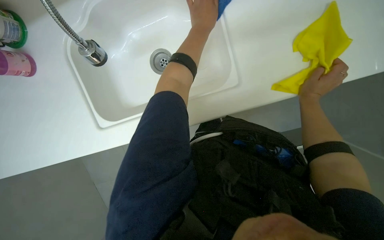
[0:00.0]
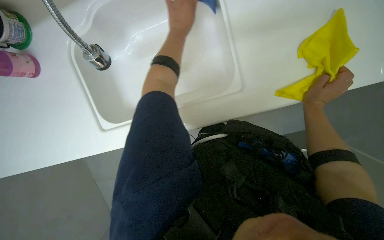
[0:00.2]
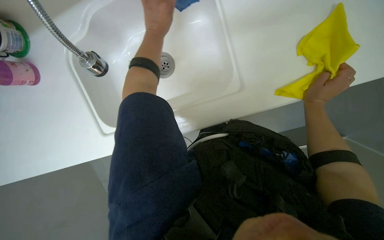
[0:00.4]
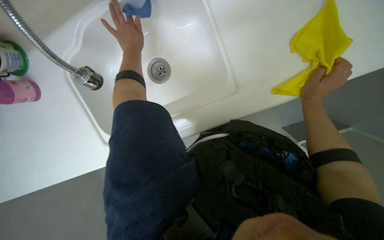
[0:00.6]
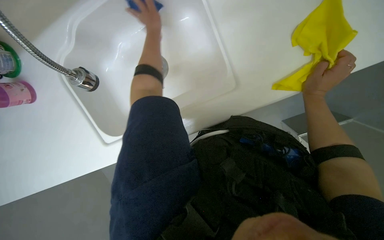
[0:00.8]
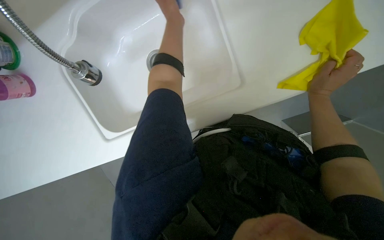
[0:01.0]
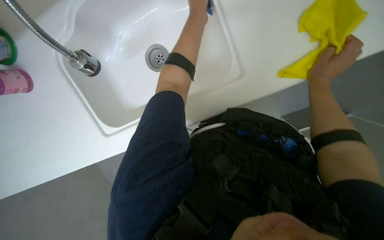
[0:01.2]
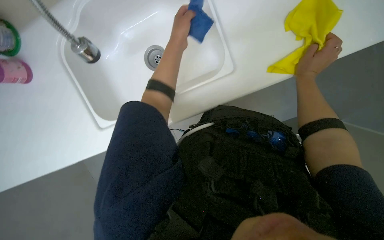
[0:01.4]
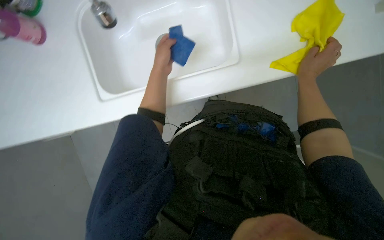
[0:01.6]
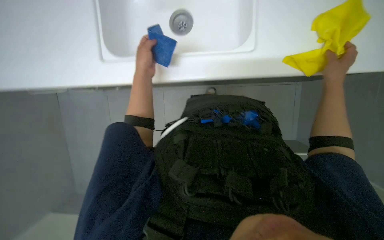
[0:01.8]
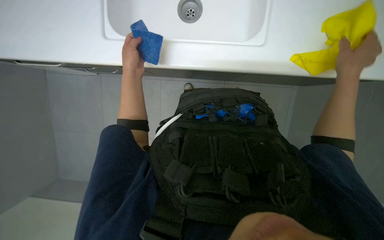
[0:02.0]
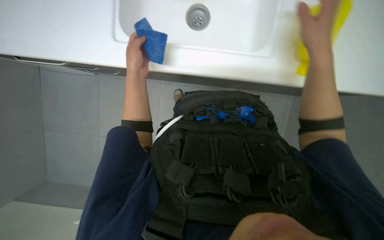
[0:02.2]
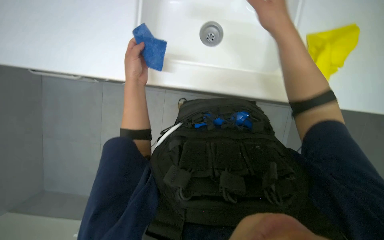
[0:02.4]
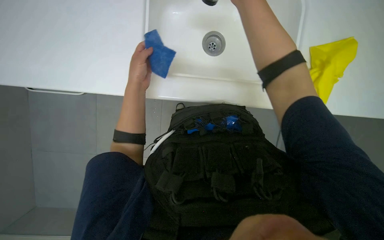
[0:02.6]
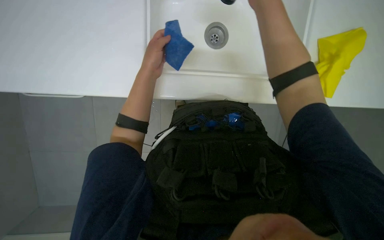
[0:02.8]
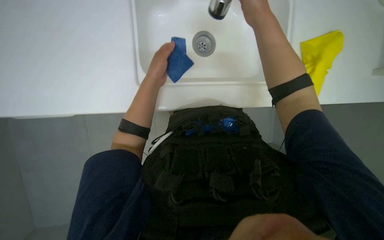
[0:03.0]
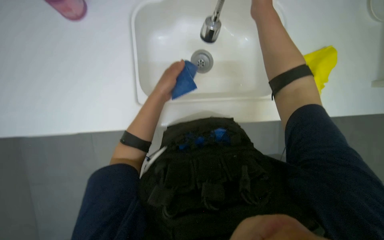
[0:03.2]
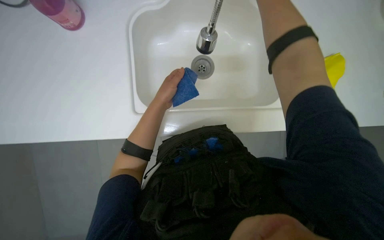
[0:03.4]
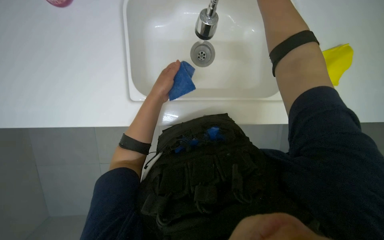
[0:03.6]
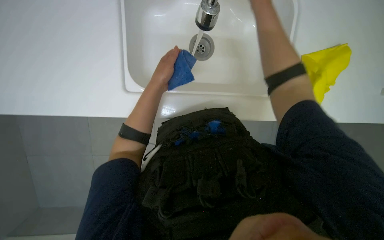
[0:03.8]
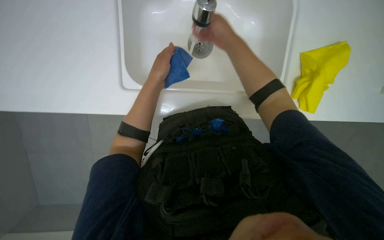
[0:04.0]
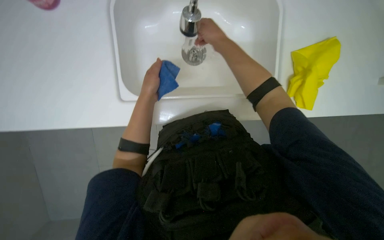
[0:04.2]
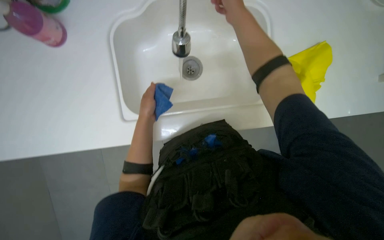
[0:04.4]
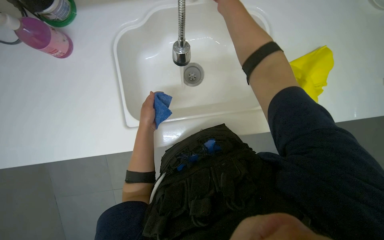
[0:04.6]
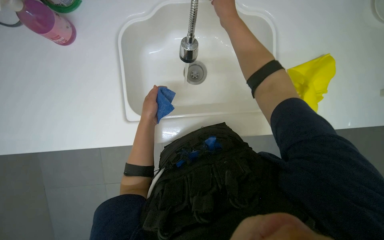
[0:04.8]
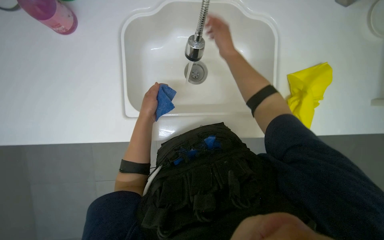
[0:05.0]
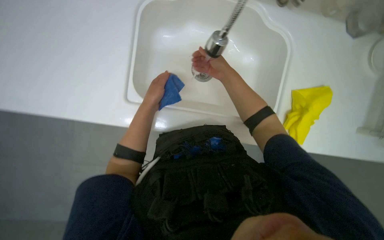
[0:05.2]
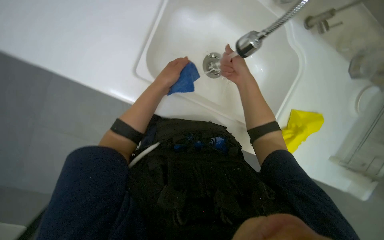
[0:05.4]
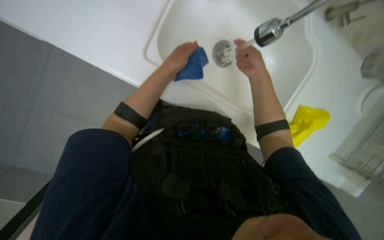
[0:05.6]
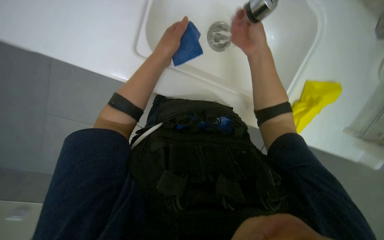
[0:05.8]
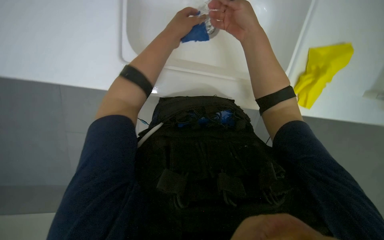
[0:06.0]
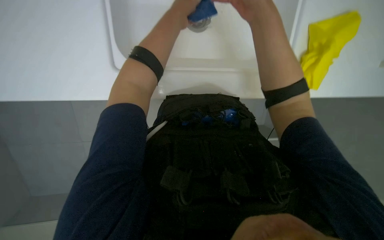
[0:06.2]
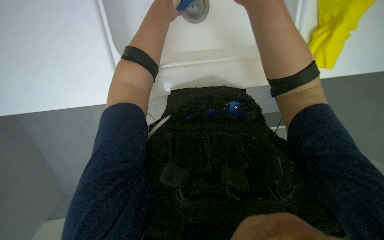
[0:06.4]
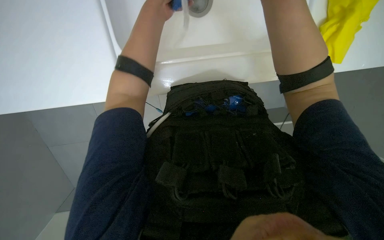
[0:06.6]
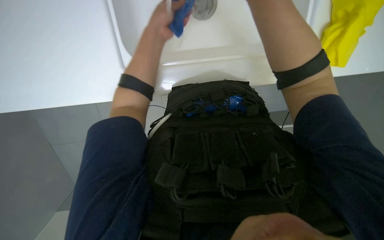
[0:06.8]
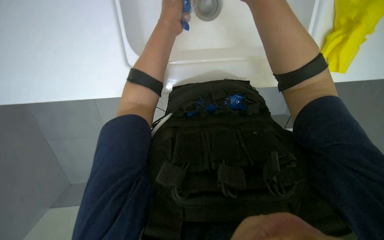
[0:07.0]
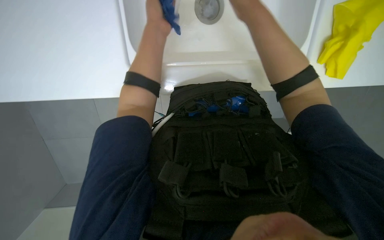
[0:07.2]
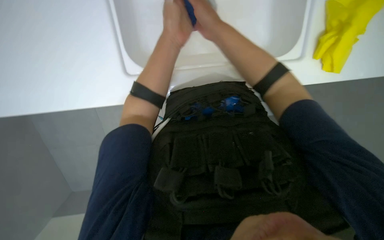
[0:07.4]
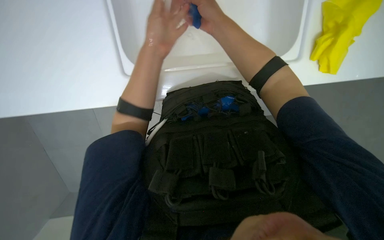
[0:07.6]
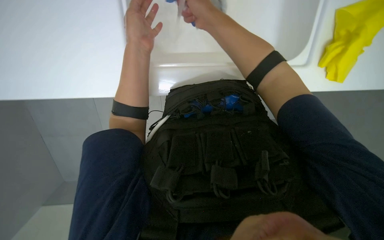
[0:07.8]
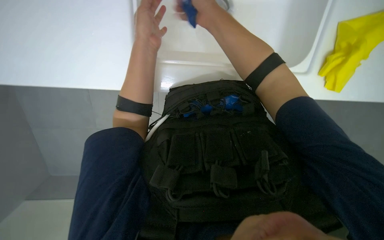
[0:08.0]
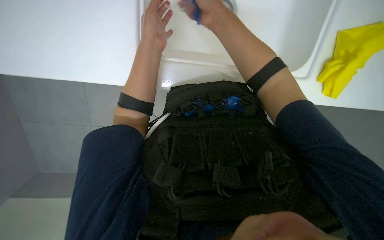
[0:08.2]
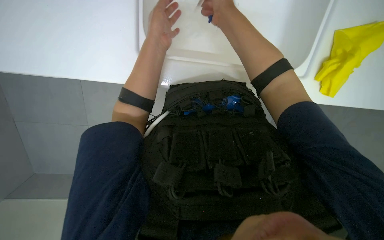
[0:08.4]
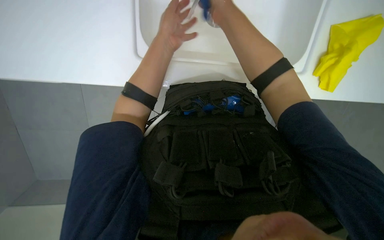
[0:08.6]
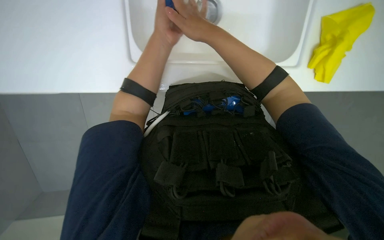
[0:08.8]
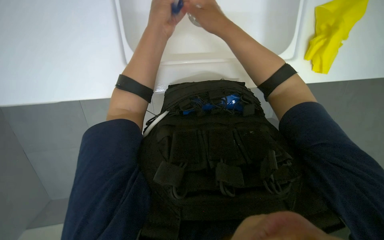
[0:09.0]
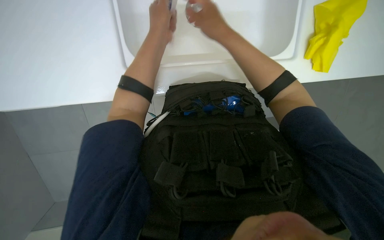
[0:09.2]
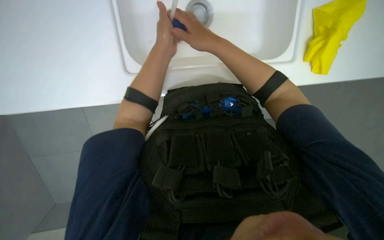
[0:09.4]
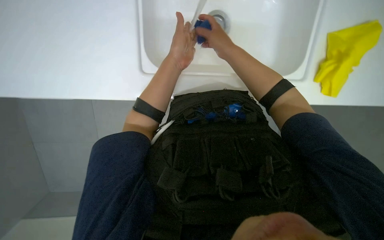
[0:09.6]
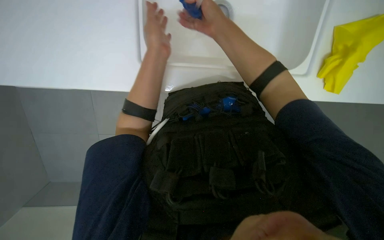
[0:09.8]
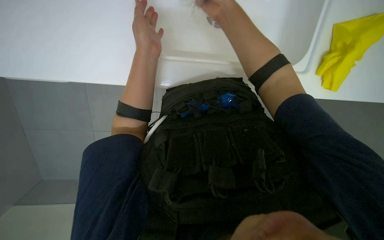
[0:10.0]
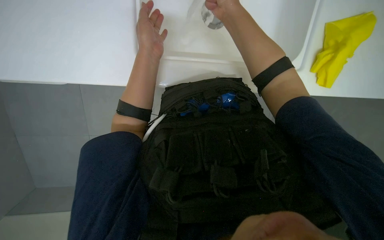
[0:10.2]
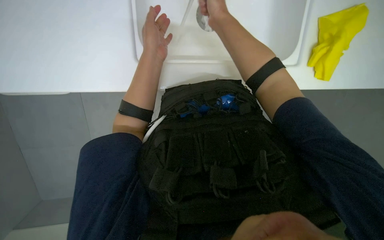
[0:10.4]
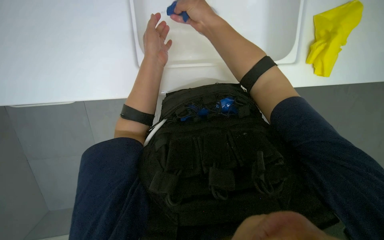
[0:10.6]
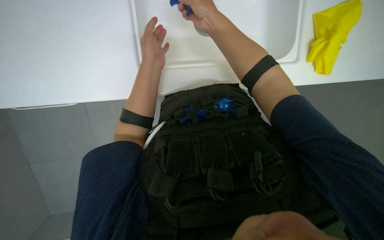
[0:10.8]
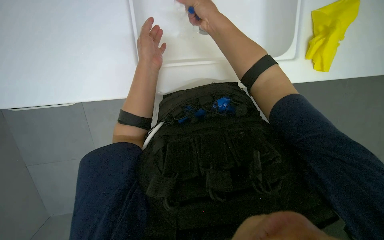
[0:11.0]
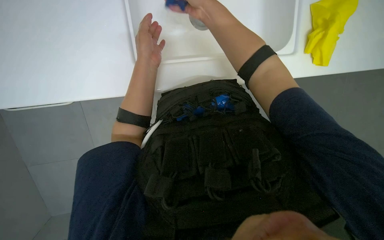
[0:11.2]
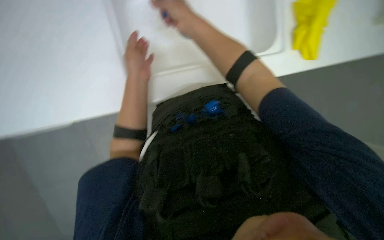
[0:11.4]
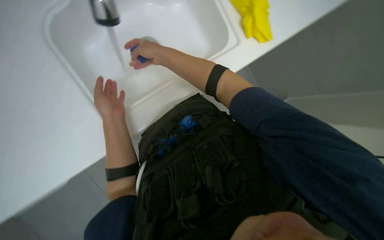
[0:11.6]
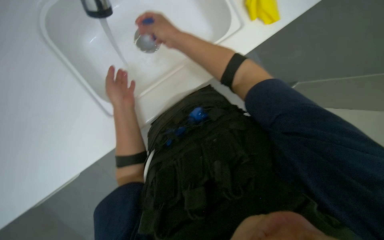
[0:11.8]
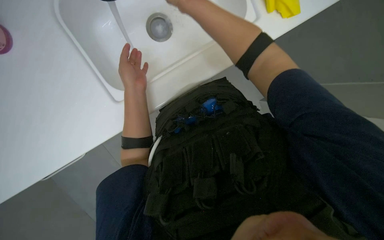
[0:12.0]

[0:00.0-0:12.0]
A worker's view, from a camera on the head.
Job: cleaning kitchen.
The whole recording: Cleaning kitchen sink. The worker scrubs the kitchen sink with a sponge, rinses it, and applies cleaner.
0:00.0 to 0:01.6: The left hand goes left and right, some 20 cm each way, reversing 2 times.
0:01.6 to 0:03.0: The right hand shifts about 30 cm up the picture, nearer to the camera and to the left.
0:03.0 to 0:04.4: The right hand reaches some 10 cm to the right, then returns.
0:04.4 to 0:06.0: The scene turns roughly 25 degrees clockwise in the picture. The right hand travels farther from the camera and back again, about 10 cm each way.
0:07.6 to 0:09.0: The hands are busy where they are.
0:09.0 to 0:10.4: The right hand reaches some 10 cm farther from the camera, then returns.

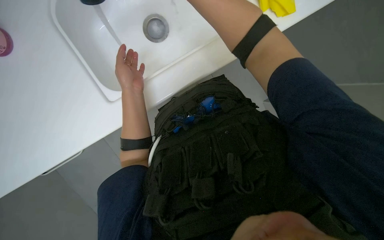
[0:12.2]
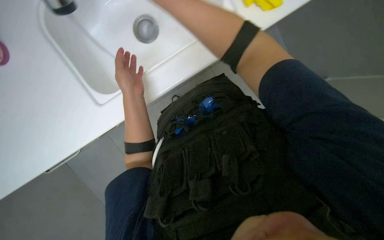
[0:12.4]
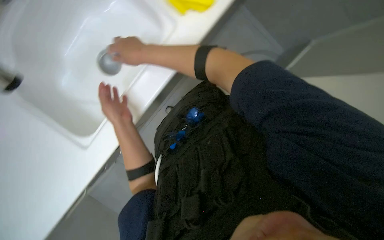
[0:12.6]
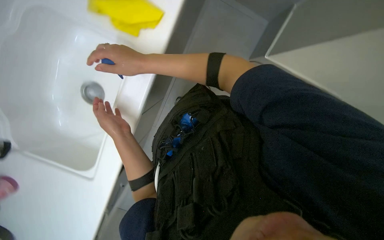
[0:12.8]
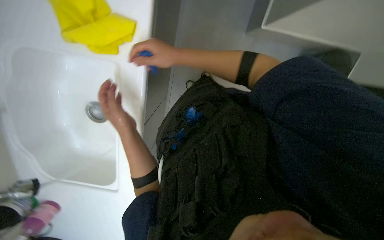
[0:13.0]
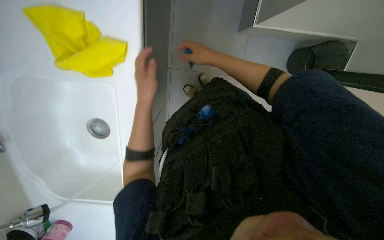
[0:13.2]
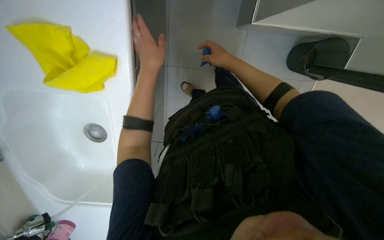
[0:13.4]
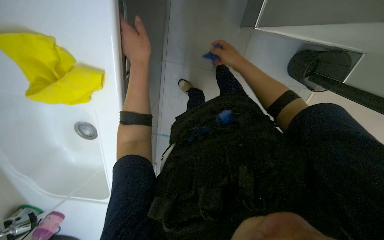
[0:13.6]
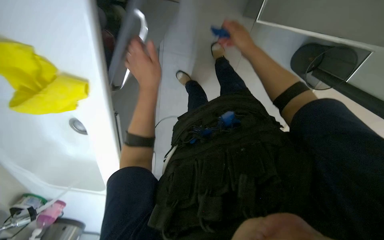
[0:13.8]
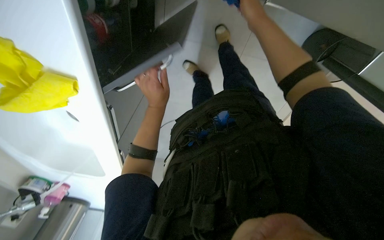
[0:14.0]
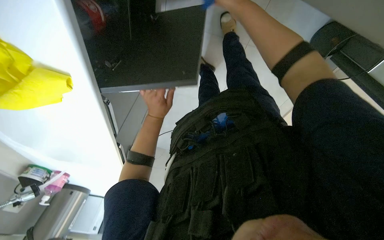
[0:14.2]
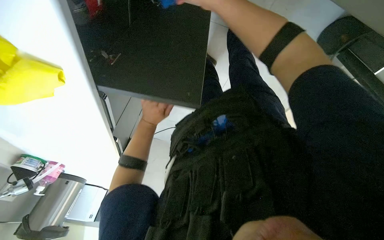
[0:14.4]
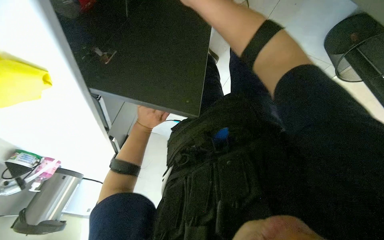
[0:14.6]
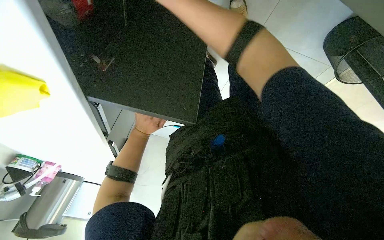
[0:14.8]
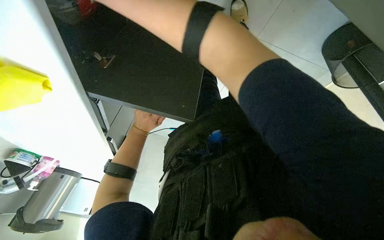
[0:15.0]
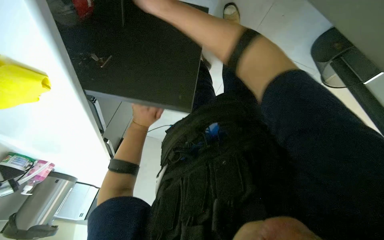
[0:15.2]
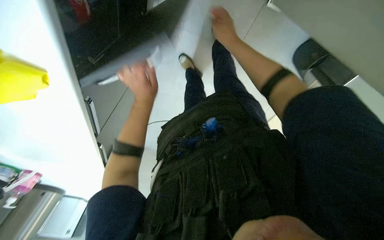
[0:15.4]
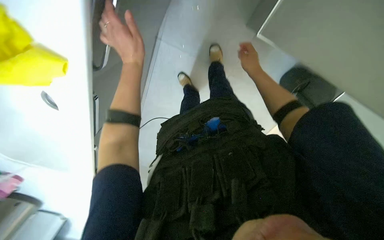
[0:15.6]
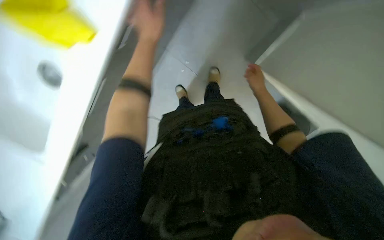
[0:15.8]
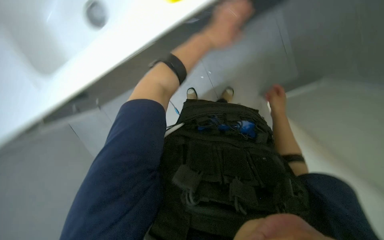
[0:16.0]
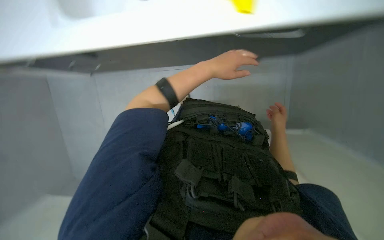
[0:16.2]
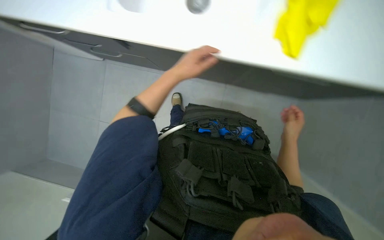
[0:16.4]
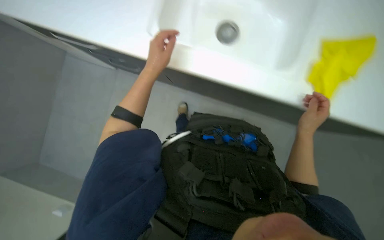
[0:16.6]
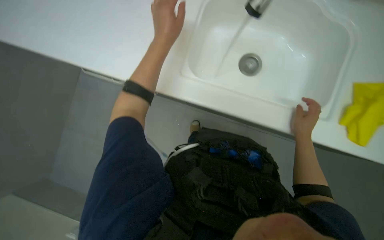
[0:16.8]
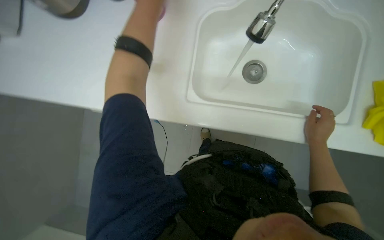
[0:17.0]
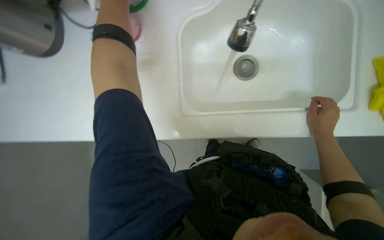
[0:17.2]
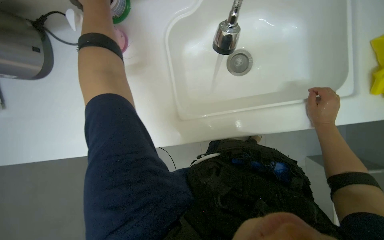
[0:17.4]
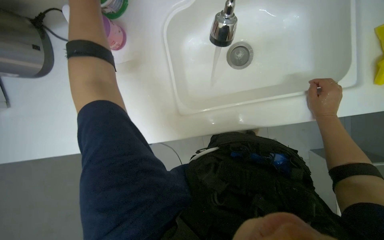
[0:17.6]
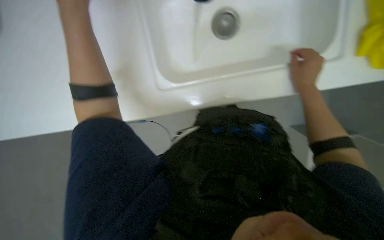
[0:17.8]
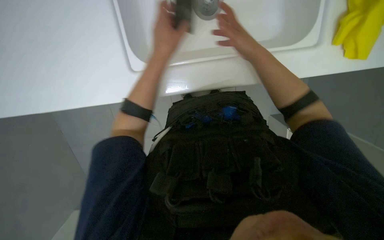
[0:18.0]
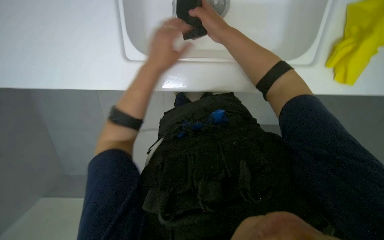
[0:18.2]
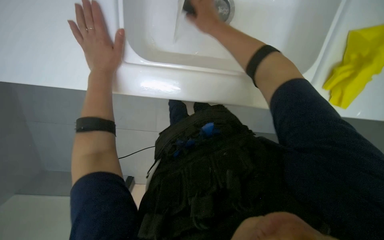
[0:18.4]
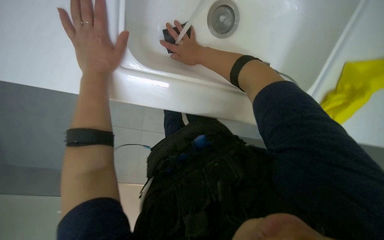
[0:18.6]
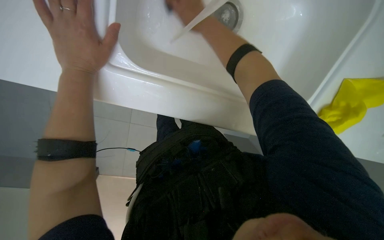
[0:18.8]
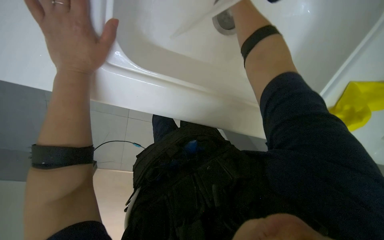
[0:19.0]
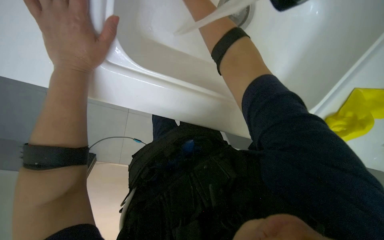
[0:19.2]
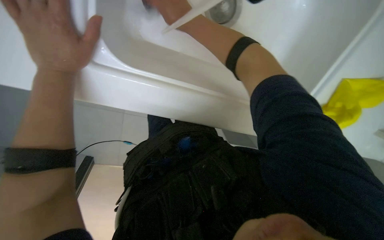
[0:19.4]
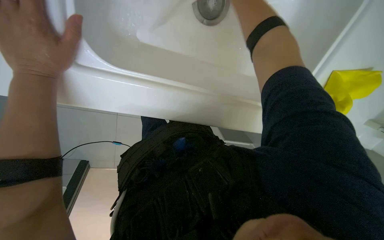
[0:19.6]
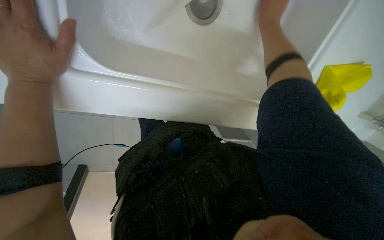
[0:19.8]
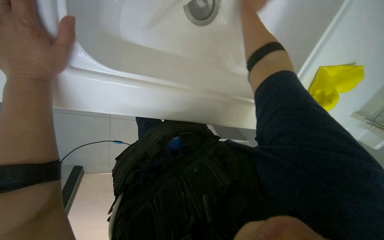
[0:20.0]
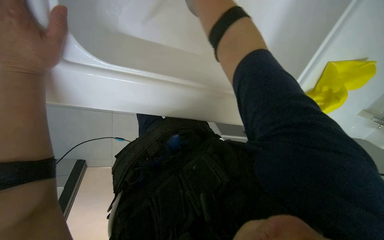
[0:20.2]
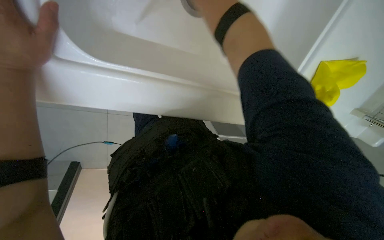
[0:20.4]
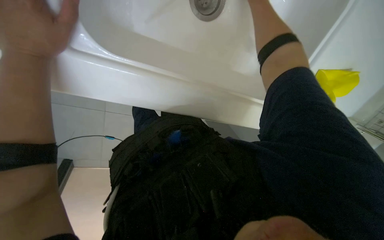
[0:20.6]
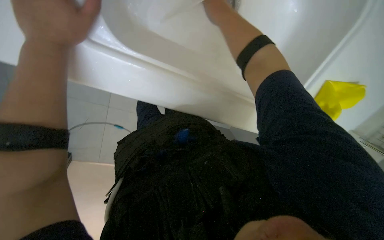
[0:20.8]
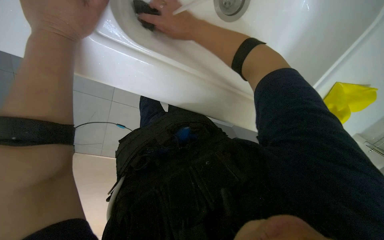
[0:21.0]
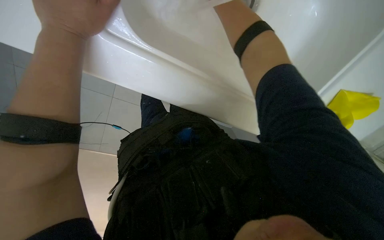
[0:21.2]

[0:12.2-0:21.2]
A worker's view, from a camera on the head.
Job: cleaning kitchen.
The whole recording: Cleaning kitchen sink. The worker scrubs the kitchen sink with a sponge, rinses it, and applies cleaner.
0:13.8 to 0:15.2: The view tips downward by some 15 degrees. The left hand travels farther from the camera and down the picture by roughly 25 cm.
0:15.2 to 0:16.6: The camera pitches upward, by roughly 25 degrees. Everything in view rotates some 25 degrees clockwise.
0:16.6 to 0:18.2: The right hand shifts approximately 35 cm to the left and up the picture.
0:19.8 to 0:21.2: The left hand shifts approximately 15 cm to the right.
